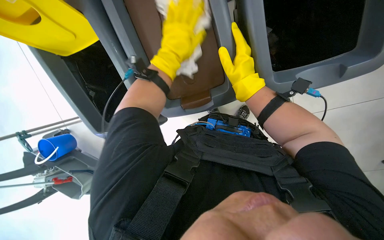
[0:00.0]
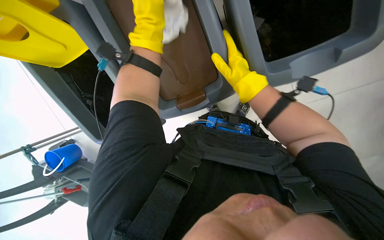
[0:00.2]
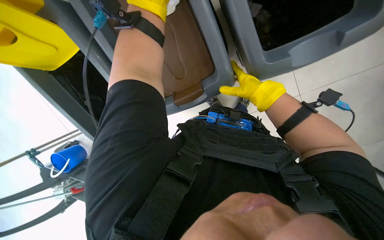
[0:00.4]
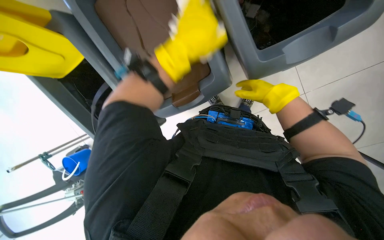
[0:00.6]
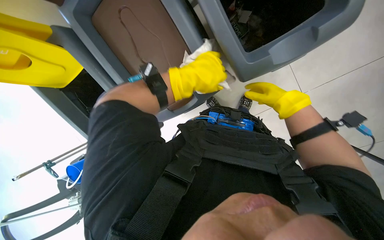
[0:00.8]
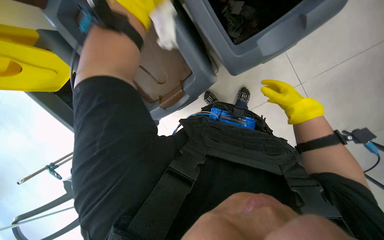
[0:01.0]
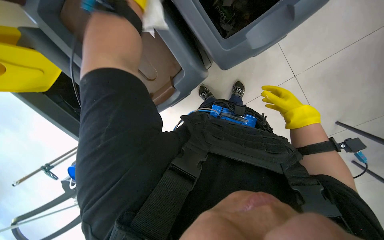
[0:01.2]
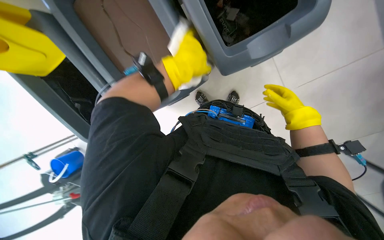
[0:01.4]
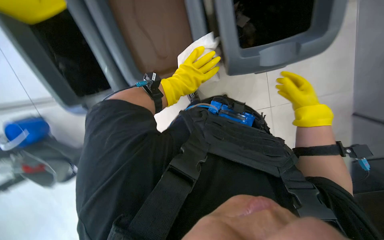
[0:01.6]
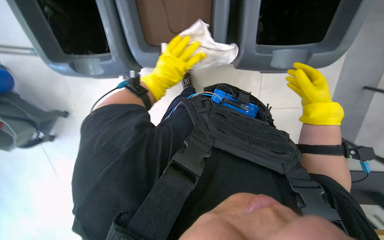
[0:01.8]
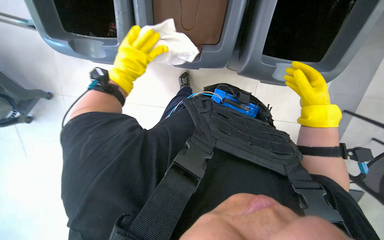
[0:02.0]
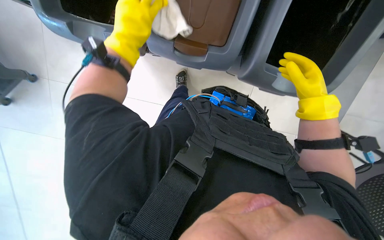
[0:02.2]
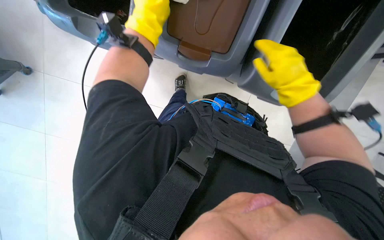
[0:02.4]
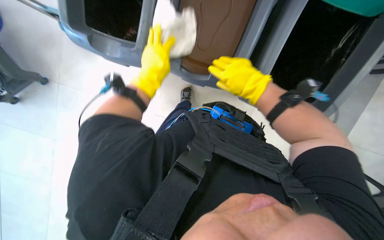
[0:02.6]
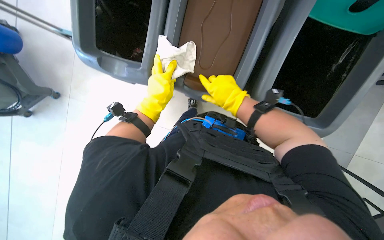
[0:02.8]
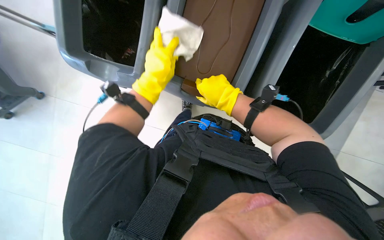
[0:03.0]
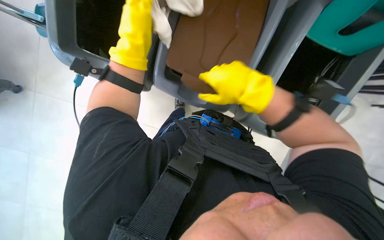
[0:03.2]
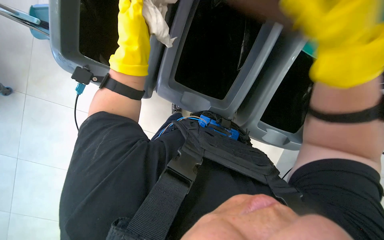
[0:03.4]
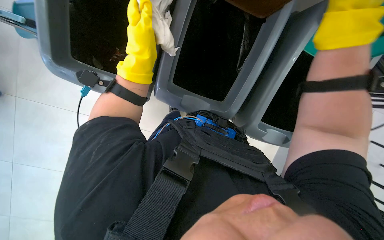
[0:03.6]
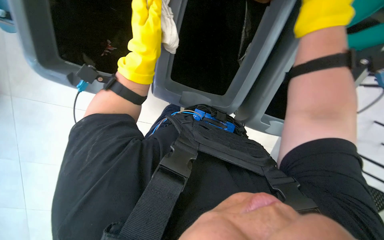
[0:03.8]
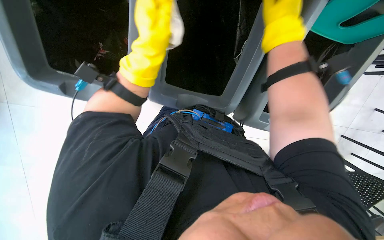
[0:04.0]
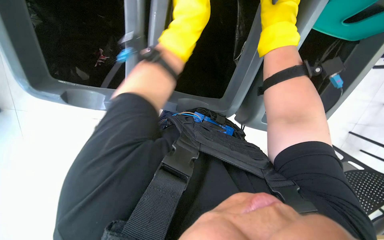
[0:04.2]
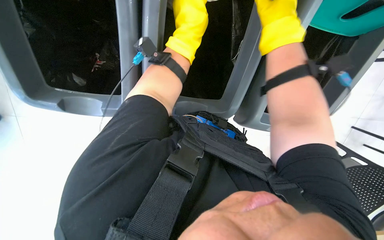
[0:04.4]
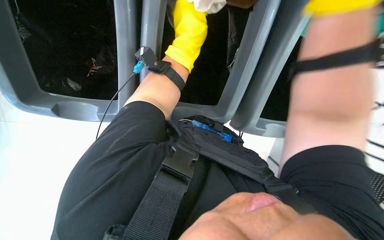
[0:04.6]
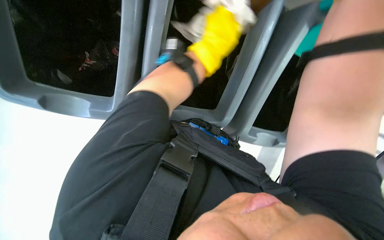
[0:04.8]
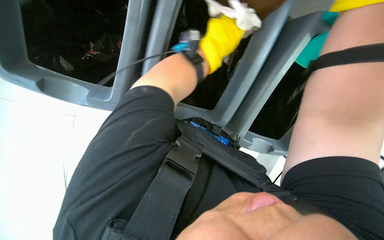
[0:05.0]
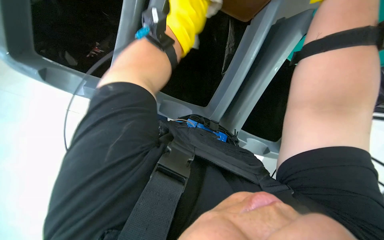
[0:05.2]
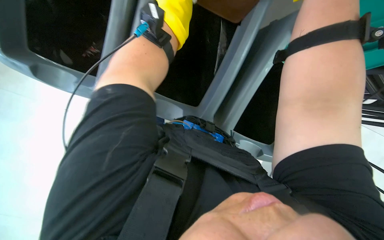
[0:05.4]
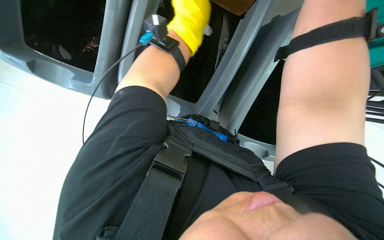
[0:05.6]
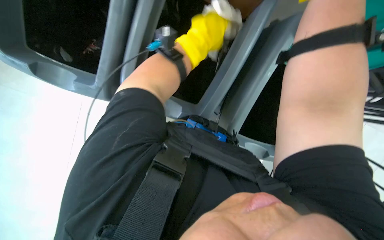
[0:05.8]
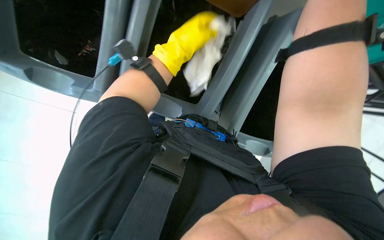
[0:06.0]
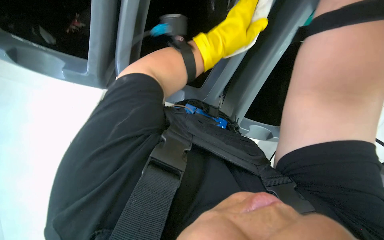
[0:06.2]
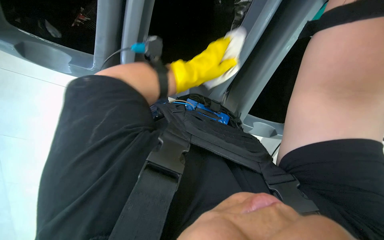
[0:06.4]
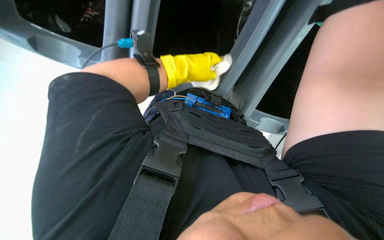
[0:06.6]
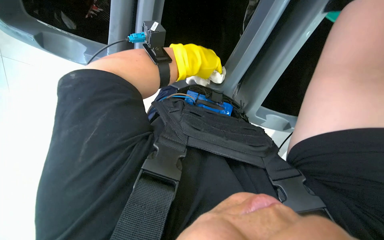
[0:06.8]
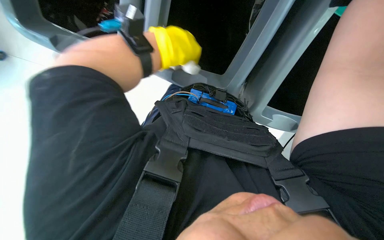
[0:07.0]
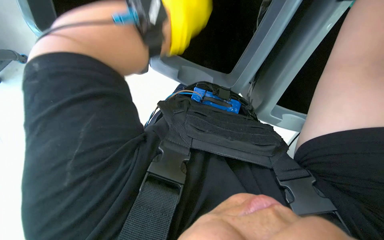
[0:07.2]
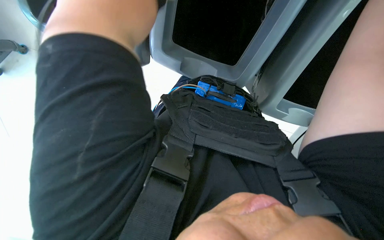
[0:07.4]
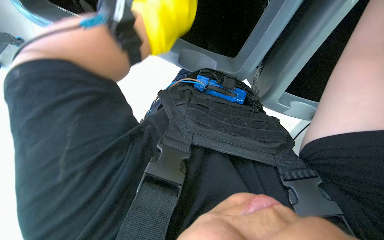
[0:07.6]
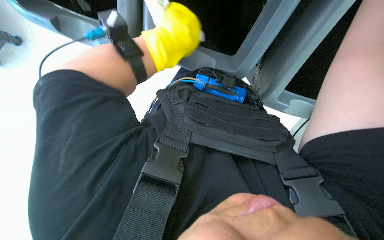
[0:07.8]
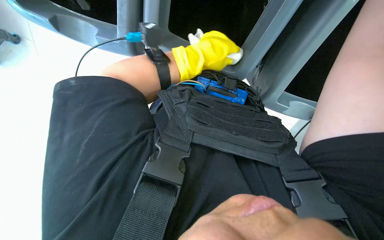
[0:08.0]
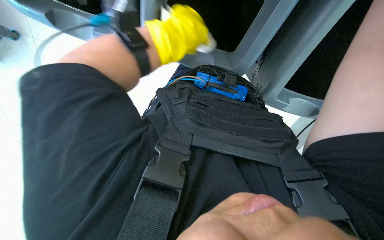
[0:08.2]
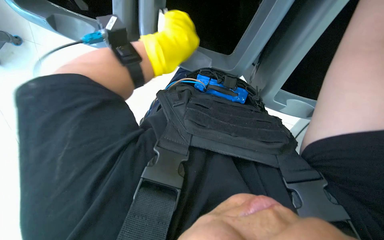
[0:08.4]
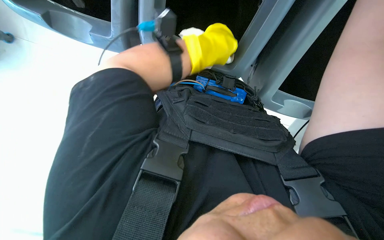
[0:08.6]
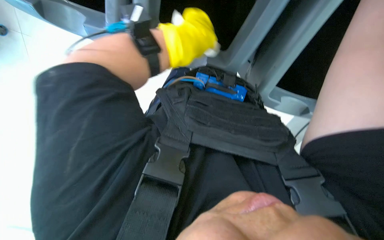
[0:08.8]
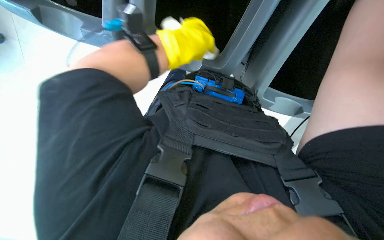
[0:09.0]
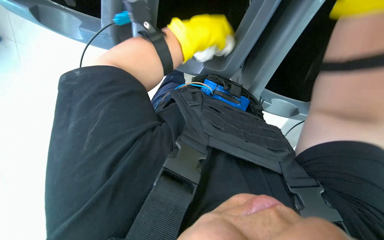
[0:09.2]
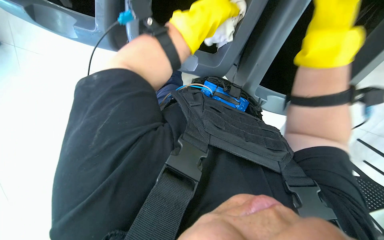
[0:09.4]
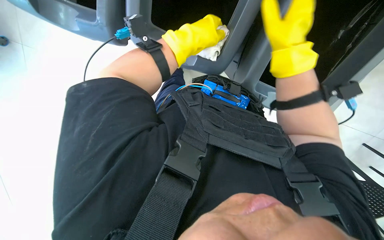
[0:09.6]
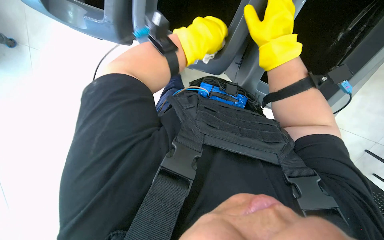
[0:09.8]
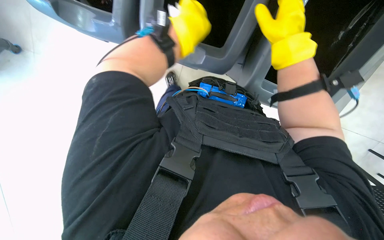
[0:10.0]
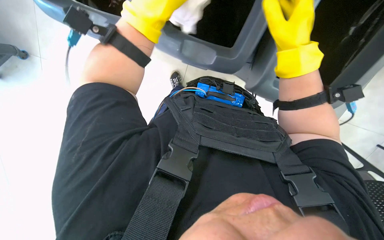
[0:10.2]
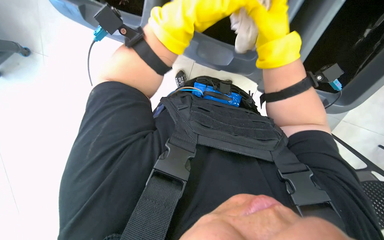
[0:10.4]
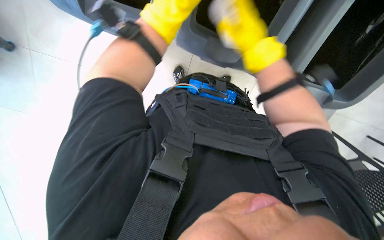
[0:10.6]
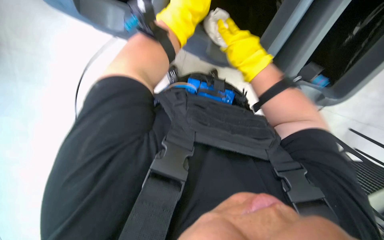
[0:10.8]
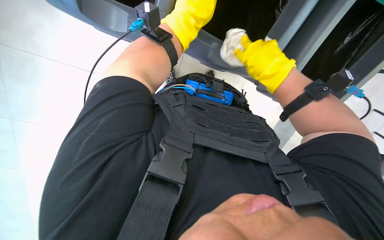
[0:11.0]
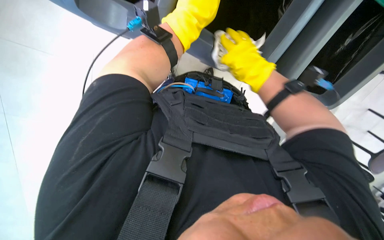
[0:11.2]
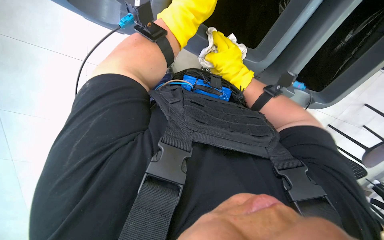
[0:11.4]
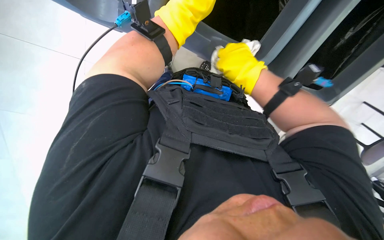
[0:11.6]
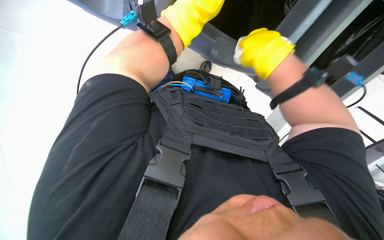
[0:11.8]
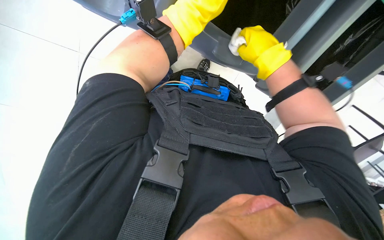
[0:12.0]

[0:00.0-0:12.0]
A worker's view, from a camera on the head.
Job: wiping surfaces.
The whole recording: Wiping trash bins. The worker wipes the inside and outside surfaces of the trash bins with a cloth.
0:00.0 to 0:01.6: The right hand moves to the right and farther from the camera, some 25 cm. Meanwhile the left hand goes up and down the picture, approximately 15 cm each way, reversing 3 times.
0:01.6 to 0:03.0: The left hand goes up the picture and returns, about 10 cm each way; the right hand goes some 30 cm to the left and nearer to the camera.
0:03.0 to 0:04.4: Both hands move up the picture and to the right, roughly 15 cm. The right hand reaches some 25 cm nearer to the camera, then returns.

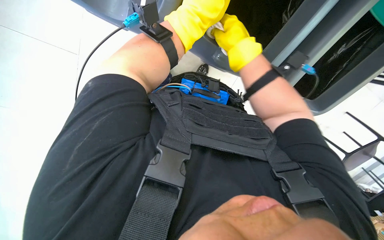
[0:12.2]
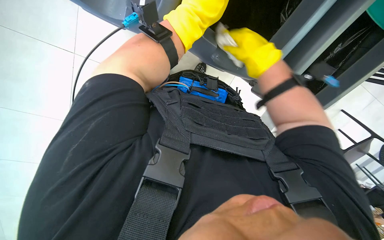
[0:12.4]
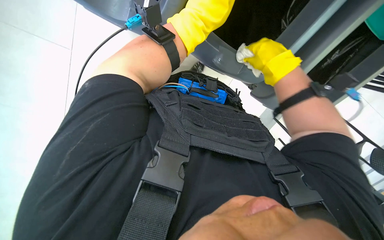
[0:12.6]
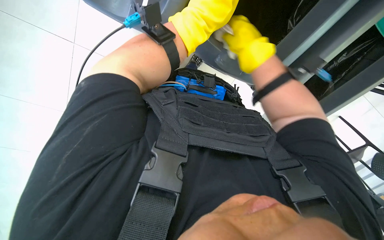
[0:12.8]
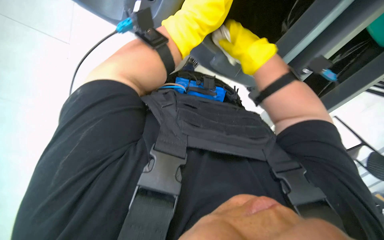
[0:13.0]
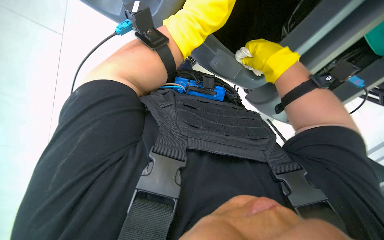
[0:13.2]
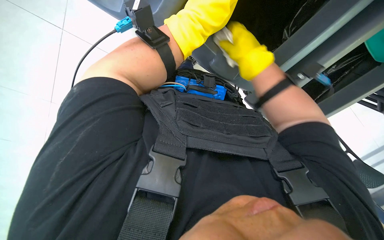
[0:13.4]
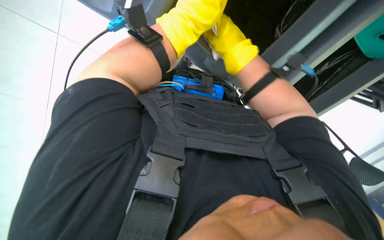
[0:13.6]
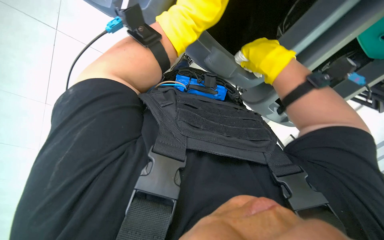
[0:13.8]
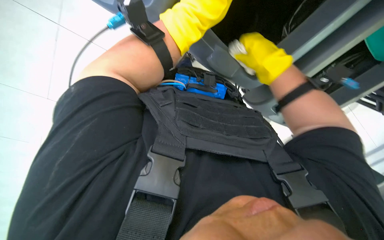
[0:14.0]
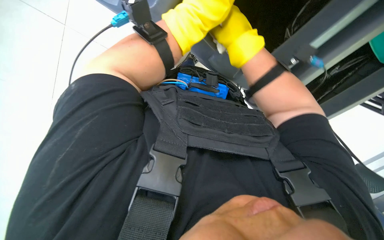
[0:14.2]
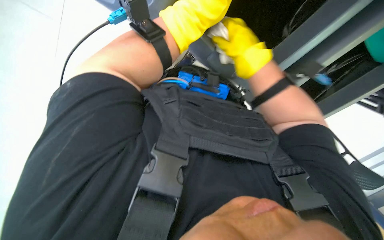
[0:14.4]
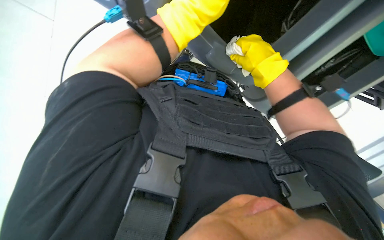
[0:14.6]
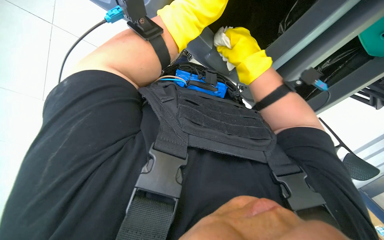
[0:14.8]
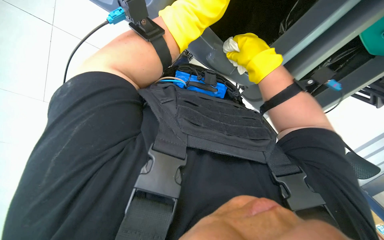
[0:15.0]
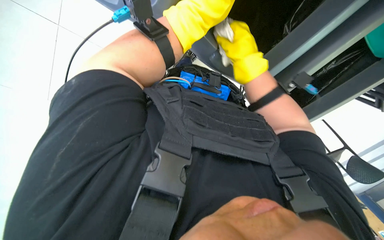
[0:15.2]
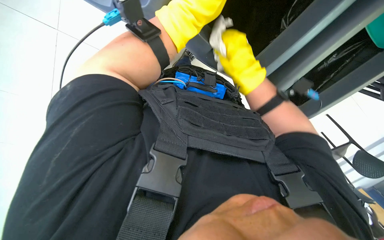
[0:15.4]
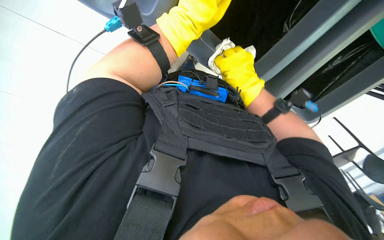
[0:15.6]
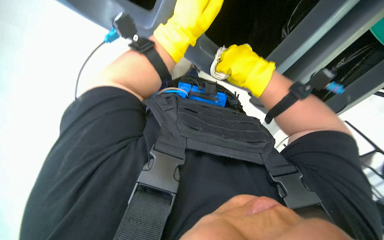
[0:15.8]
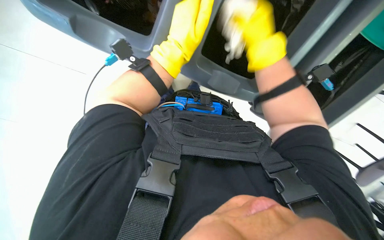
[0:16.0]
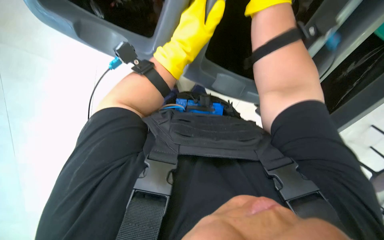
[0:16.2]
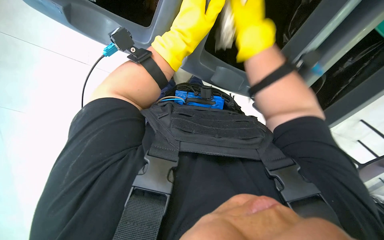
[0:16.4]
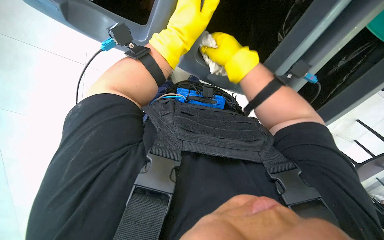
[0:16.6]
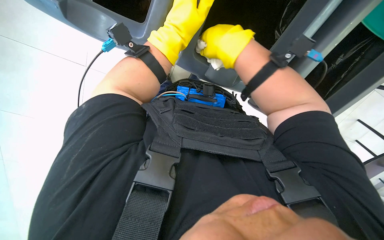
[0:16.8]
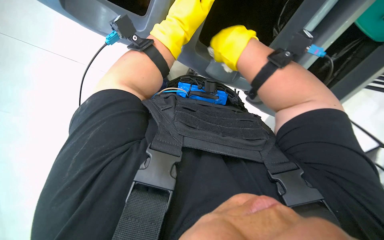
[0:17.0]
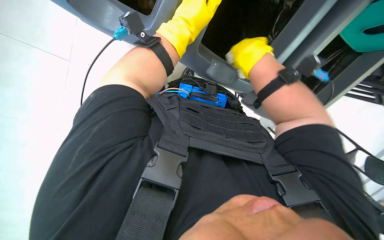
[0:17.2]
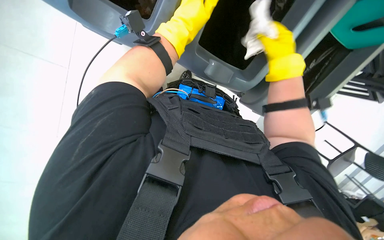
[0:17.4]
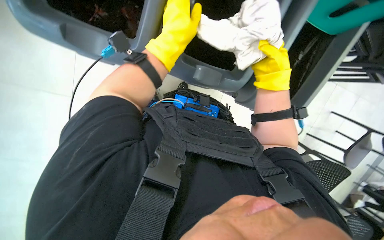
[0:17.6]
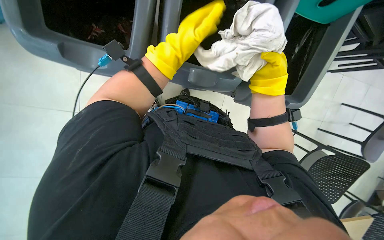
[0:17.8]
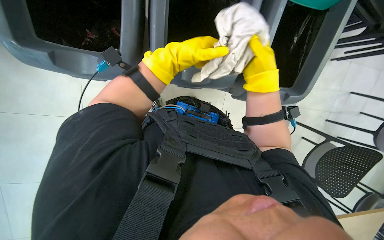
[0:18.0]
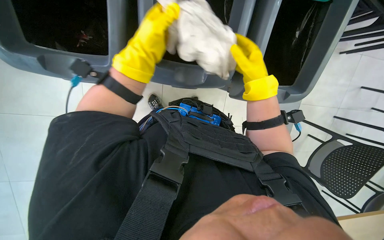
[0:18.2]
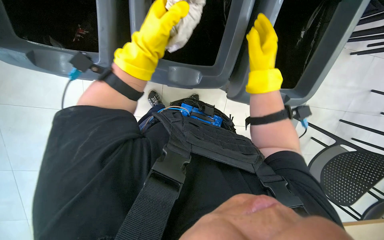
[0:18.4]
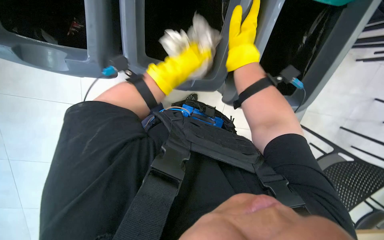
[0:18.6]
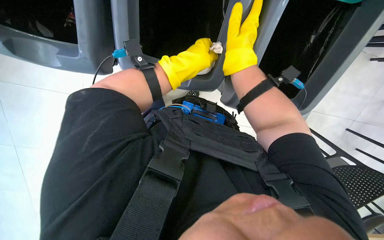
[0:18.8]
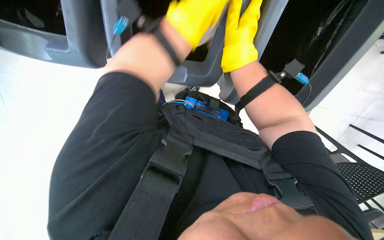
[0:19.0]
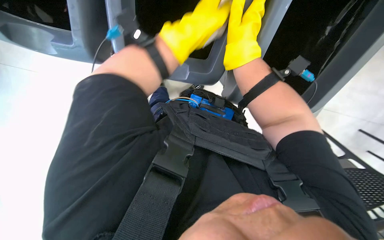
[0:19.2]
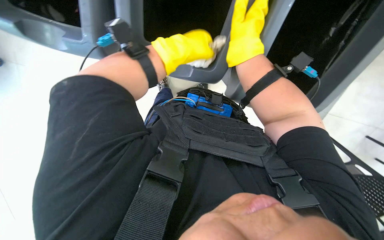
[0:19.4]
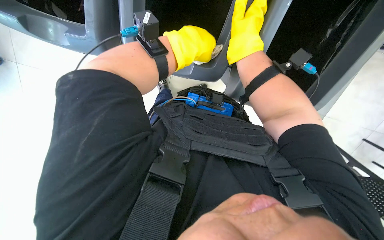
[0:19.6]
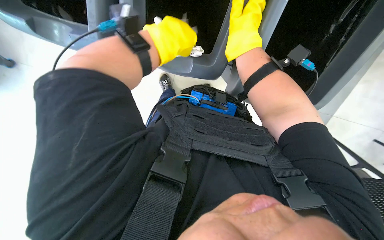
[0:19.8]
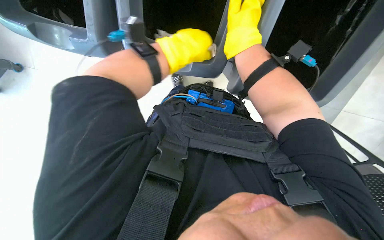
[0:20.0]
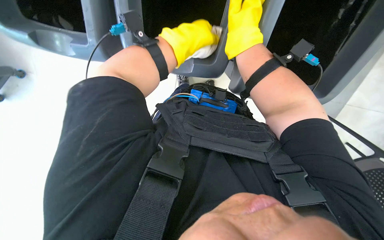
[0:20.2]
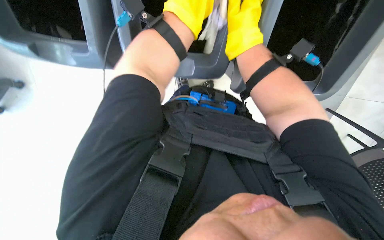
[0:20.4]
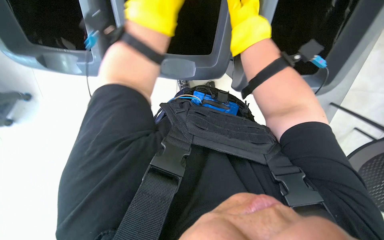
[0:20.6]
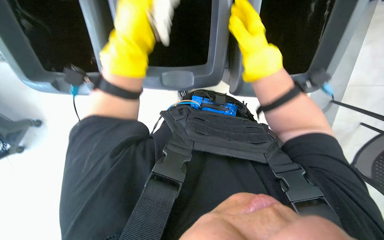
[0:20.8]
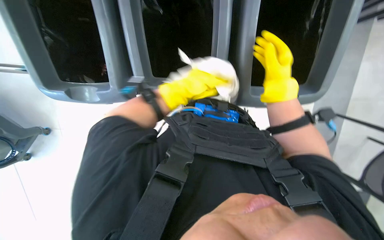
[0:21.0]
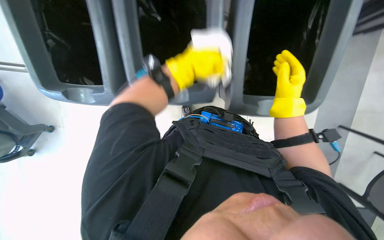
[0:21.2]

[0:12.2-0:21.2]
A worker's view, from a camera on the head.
Job: wiping surfaces.
The whole recording: Wiping trash bins. The worker wipes the inside and outside surfaces of the trash bins with a cloth.
0:12.2 to 0:13.8: The right hand moves left and right over roughly 10 cm, changing direction 4 times.
0:13.8 to 0:15.2: The hands are busy where they are.
0:15.2 to 0:16.6: The right hand reaches some 10 cm nearer to the camera, then returns.
0:16.6 to 0:18.2: The left hand heads to the left, covering about 10 cm. Meanwhile the right hand goes nearer to the camera and returns, some 10 cm each way.
0:18.2 to 0:19.8: The right hand heads to the left and nearer to the camera, covering approximately 15 cm.
0:19.8 to 0:21.2: The right hand moves to the right and farther from the camera, roughly 15 cm.
